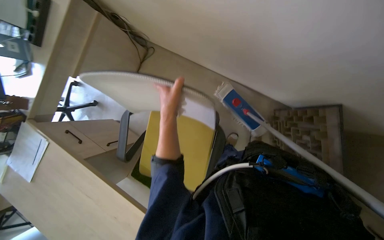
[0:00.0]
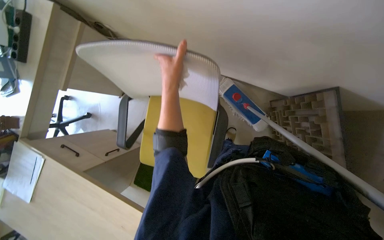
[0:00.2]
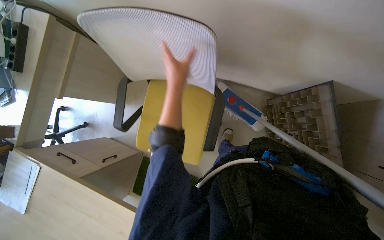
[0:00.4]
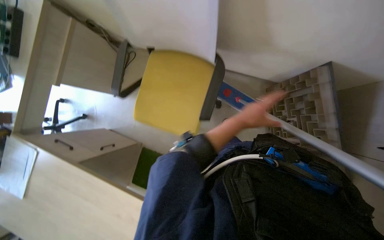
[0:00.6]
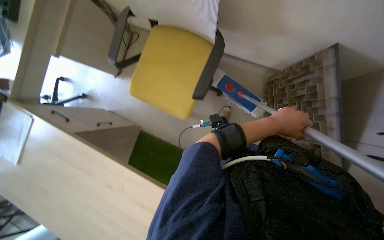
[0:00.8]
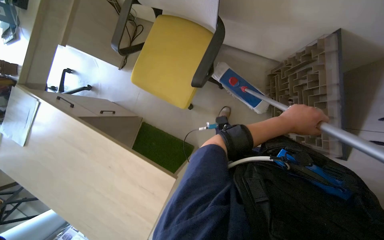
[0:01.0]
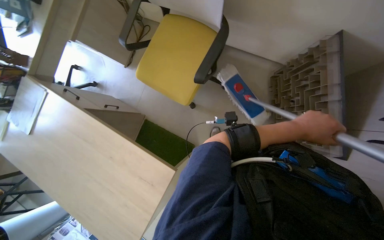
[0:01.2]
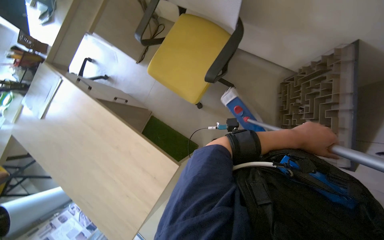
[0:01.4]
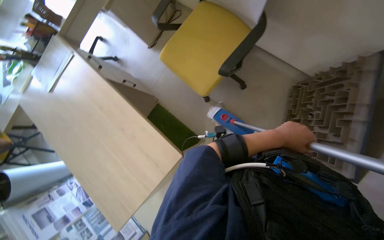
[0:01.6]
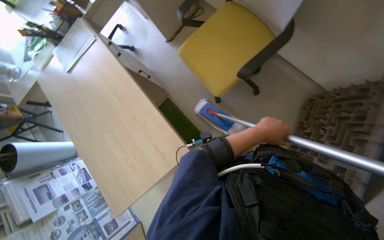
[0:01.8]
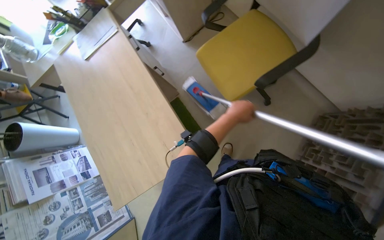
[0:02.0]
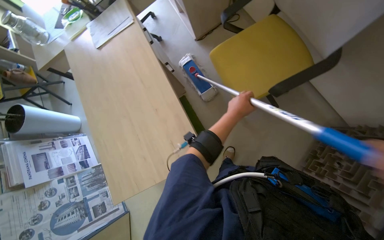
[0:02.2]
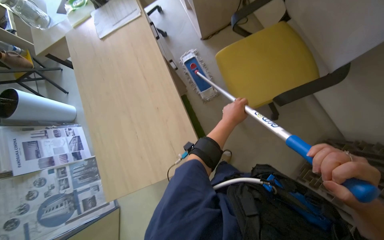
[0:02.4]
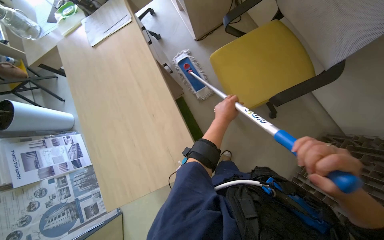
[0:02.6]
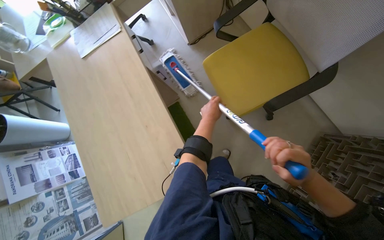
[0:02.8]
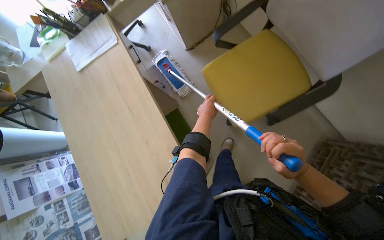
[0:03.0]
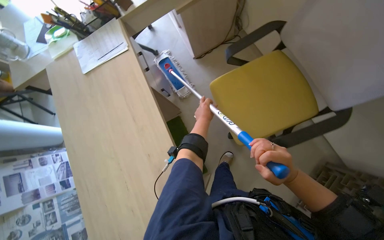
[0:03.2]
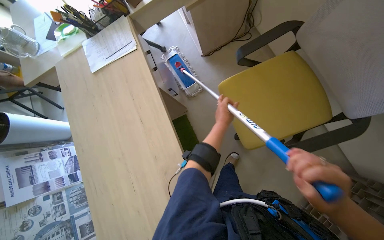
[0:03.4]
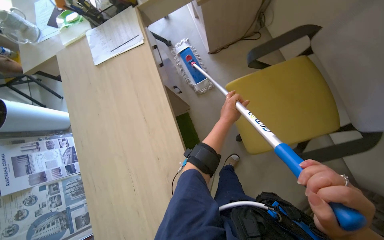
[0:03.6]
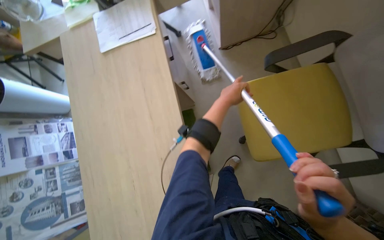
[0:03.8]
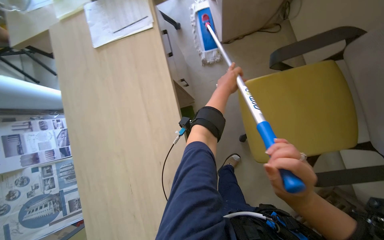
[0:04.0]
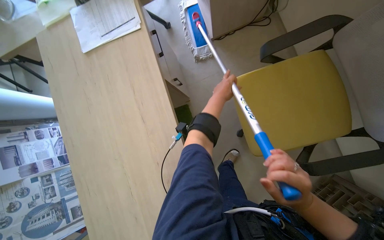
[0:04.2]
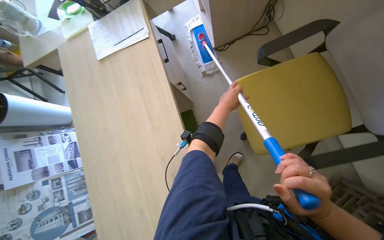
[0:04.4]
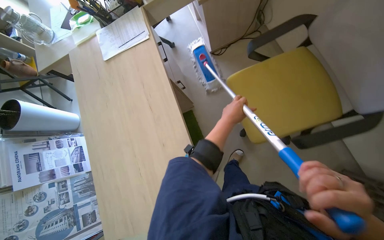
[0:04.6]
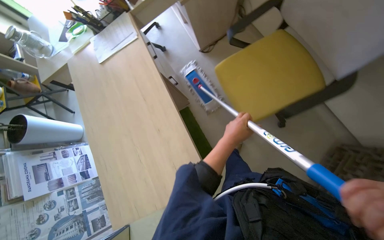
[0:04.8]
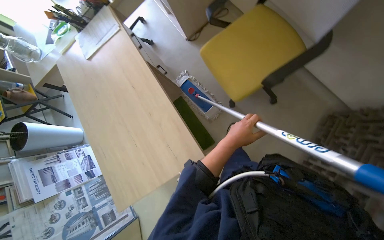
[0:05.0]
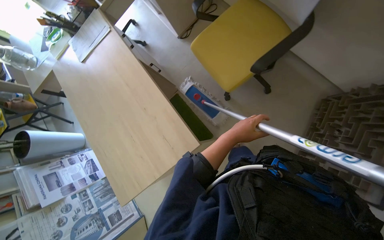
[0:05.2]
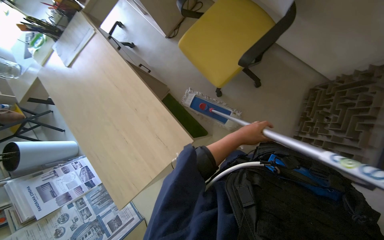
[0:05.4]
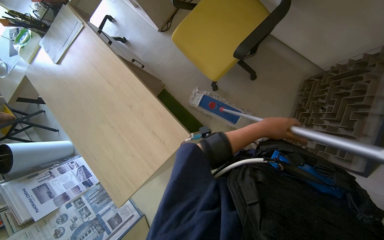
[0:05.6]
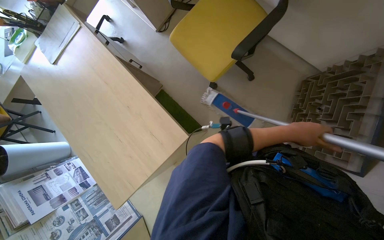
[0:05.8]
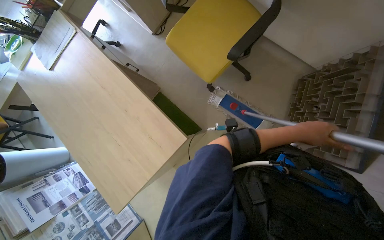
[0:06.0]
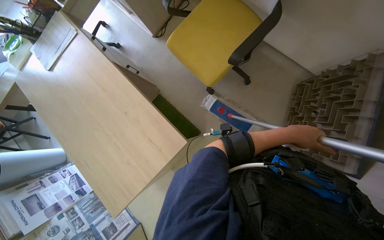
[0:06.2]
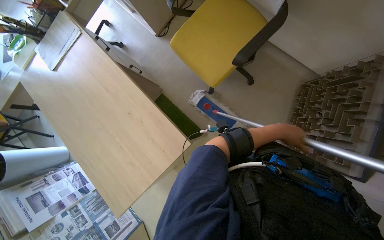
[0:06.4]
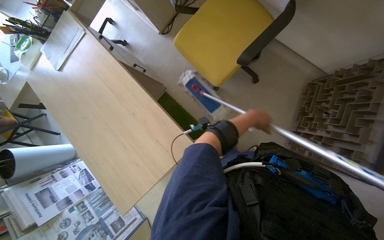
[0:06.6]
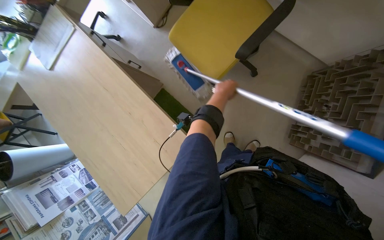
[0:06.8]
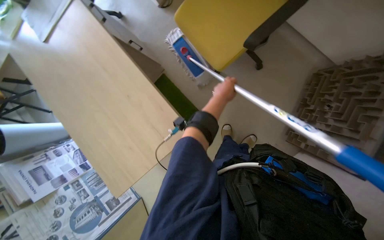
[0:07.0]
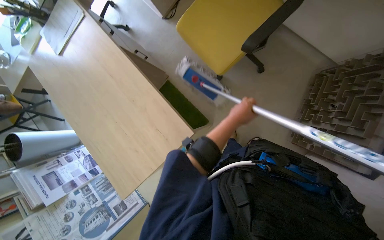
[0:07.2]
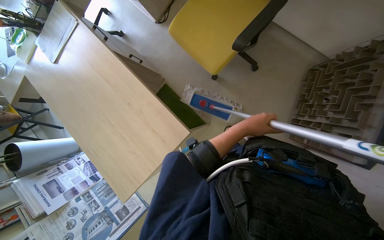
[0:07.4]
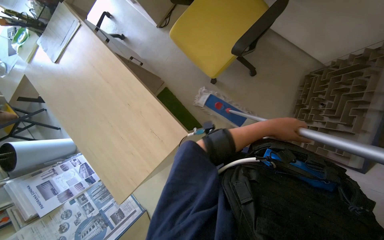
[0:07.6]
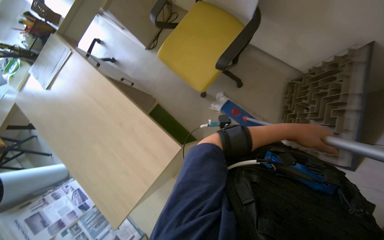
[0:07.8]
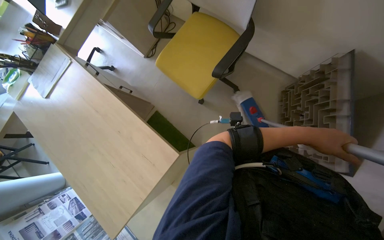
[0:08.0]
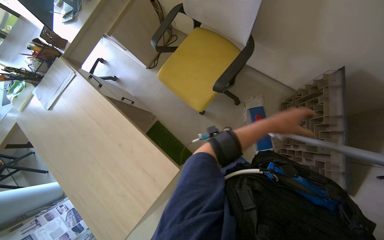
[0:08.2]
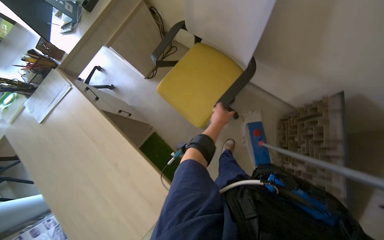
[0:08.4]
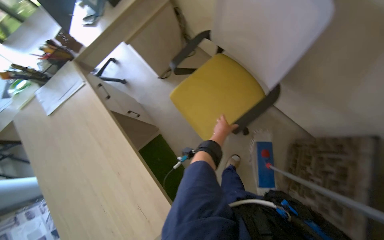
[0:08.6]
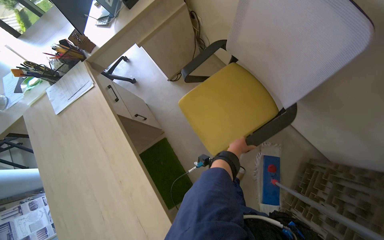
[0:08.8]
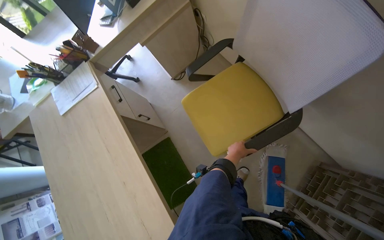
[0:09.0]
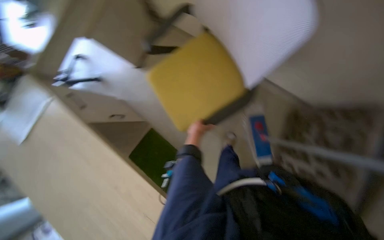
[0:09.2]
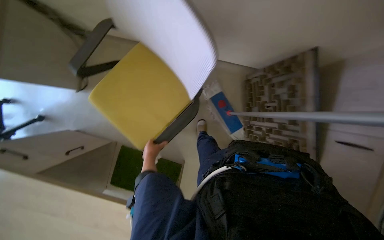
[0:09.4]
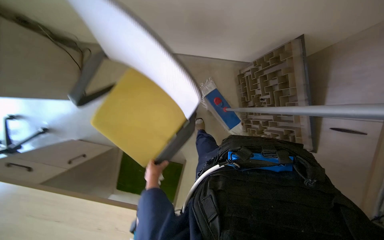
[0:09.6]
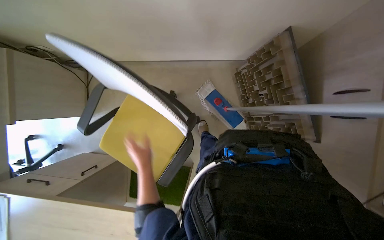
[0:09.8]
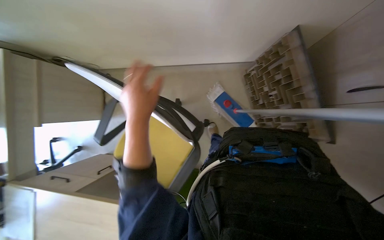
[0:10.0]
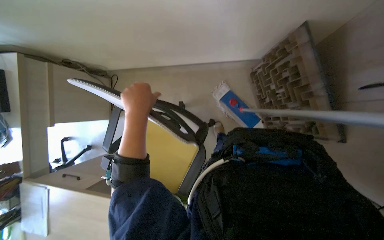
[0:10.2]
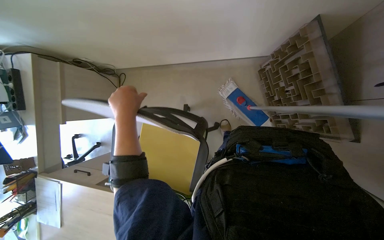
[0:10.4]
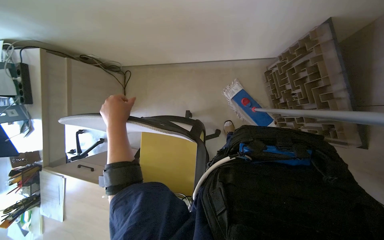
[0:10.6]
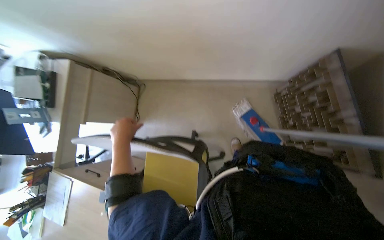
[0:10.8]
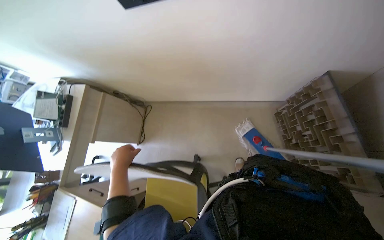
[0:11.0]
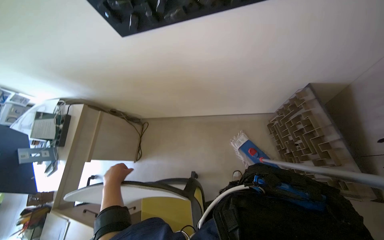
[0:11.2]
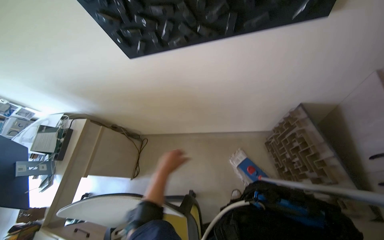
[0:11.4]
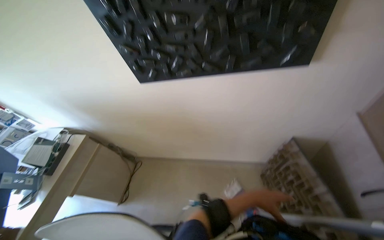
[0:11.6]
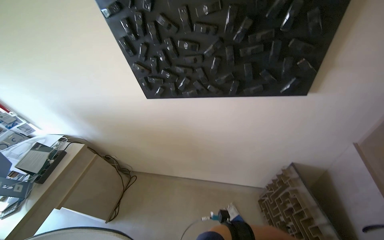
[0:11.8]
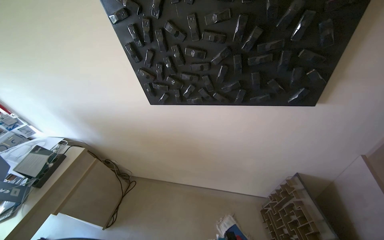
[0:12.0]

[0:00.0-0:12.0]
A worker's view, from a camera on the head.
Job: mopping floor.
The whole recording: Mopping office floor. The worker mops the office floor, moving a chair to clean underneath.
0:00.0 to 0:01.6: The left hand is displaced to the right and down the picture by roughly 30 cm.
0:01.6 to 0:03.0: The left hand travels to the left and farther from the camera by about 35 cm.
0:04.4 to 0:06.0: The head travels approximately 40 cm. The scene turns roughly 25 degrees counterclockwise in the picture.
0:06.0 to 0:07.6: The left hand travels to the left and back again, some 25 cm each way.
0:07.6 to 0:09.0: The left hand goes approximately 25 cm farther from the camera, and goes to the right and returns, some 20 cm each way.
0:09.0 to 0:10.4: The scene turns roughly 50 degrees counterclockwise in the picture.
0:10.4 to 0:12.0: The view tips upward by roughly 45 degrees.

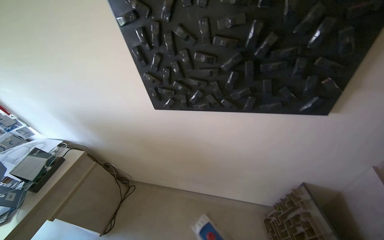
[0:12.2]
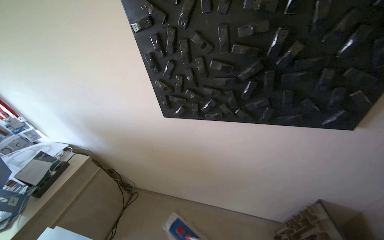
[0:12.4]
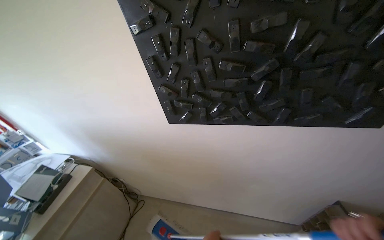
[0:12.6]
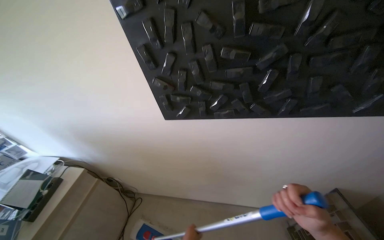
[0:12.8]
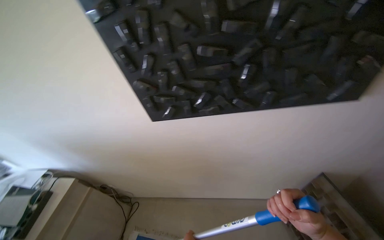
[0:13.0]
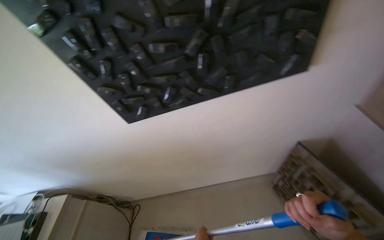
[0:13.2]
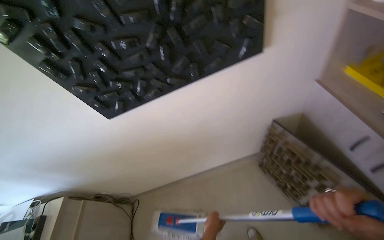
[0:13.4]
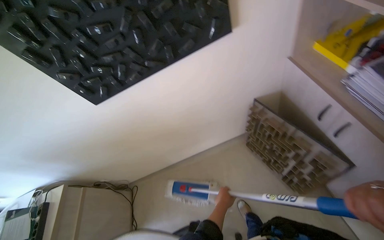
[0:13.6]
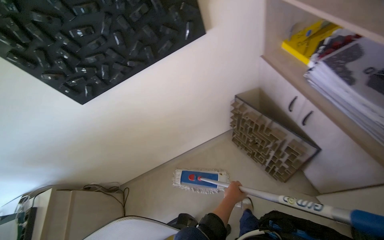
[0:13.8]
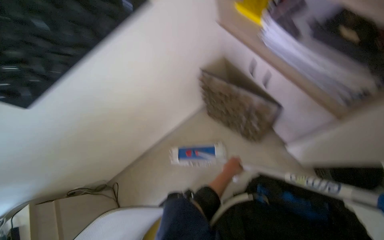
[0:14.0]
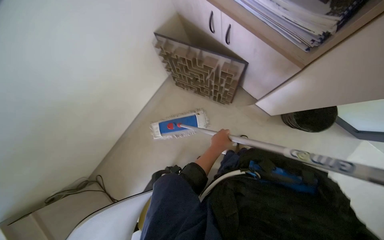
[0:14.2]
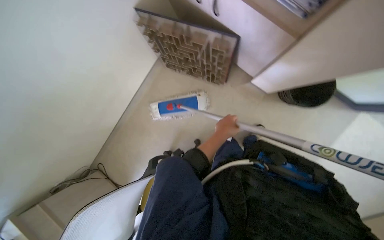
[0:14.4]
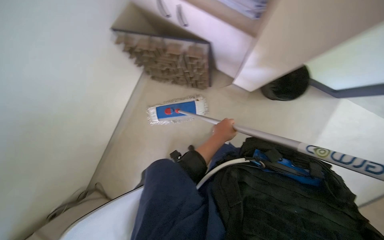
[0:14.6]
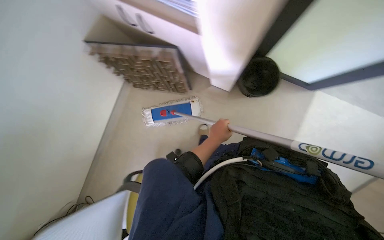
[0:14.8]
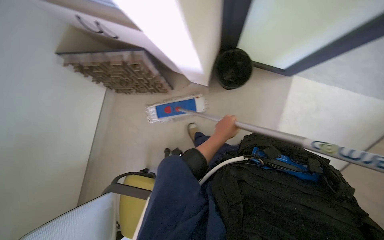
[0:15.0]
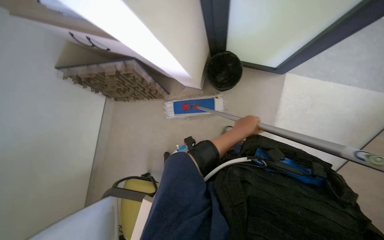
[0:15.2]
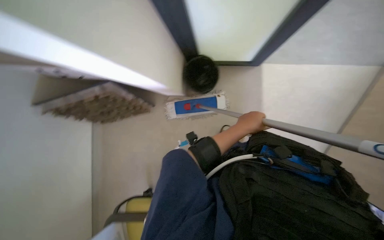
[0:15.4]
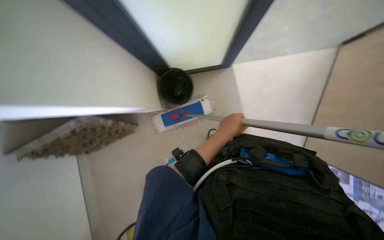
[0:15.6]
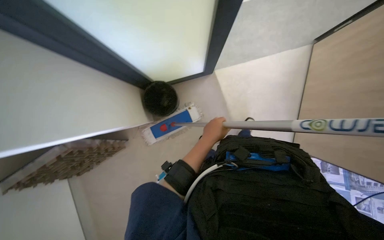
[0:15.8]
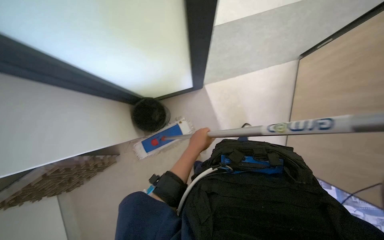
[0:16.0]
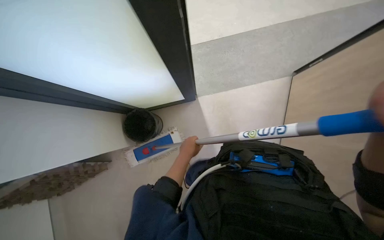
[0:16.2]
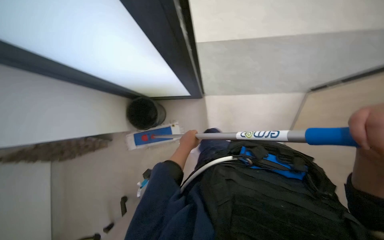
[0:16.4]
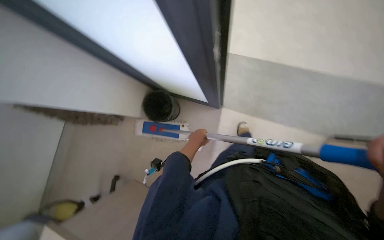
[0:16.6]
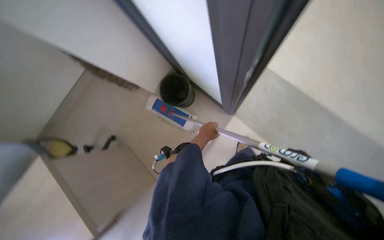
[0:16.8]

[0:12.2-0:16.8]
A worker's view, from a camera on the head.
Job: mopping floor.
The whole recording: Mopping office floor. The worker mops the office floor, moving a chair to clean underneath.
0:12.2 to 0:13.8: The head rotates some 35 degrees to the right.

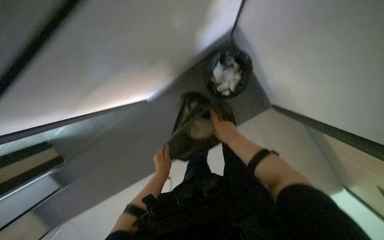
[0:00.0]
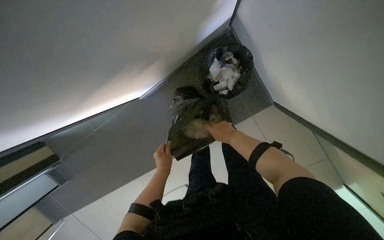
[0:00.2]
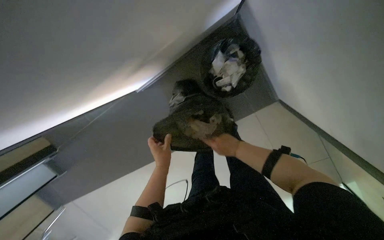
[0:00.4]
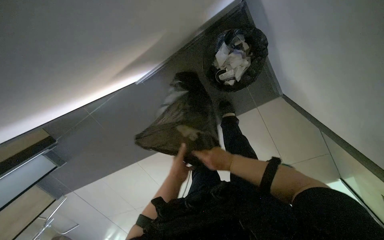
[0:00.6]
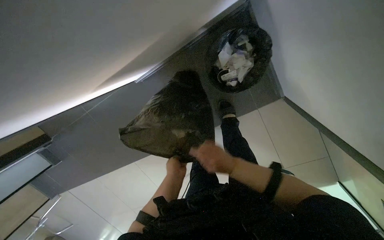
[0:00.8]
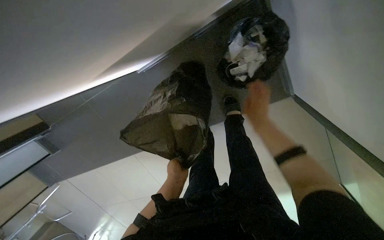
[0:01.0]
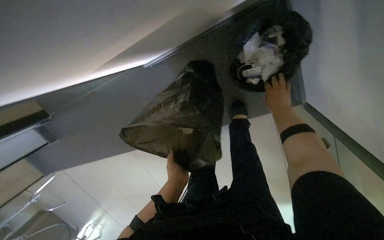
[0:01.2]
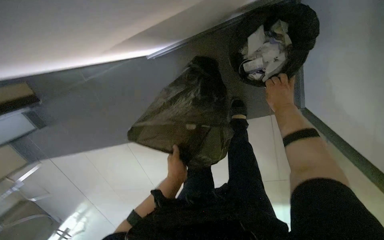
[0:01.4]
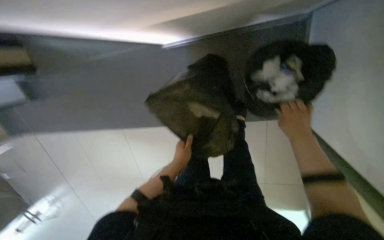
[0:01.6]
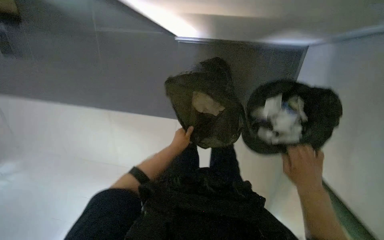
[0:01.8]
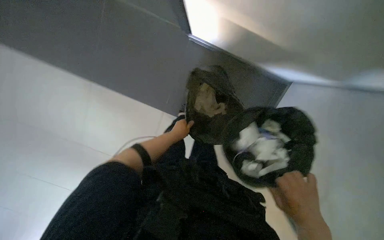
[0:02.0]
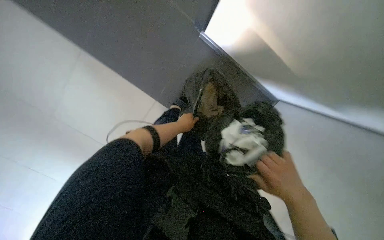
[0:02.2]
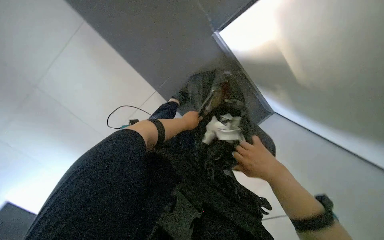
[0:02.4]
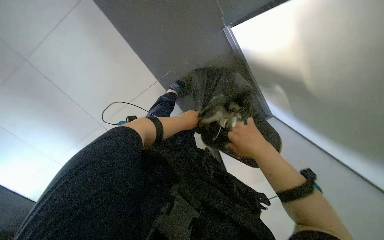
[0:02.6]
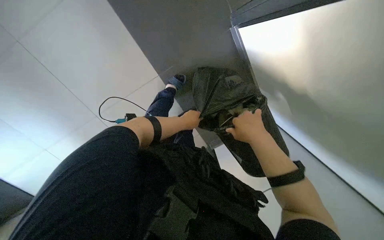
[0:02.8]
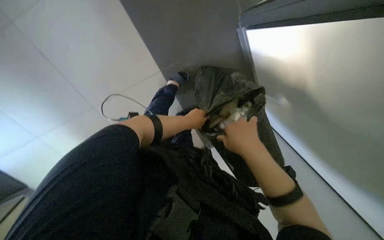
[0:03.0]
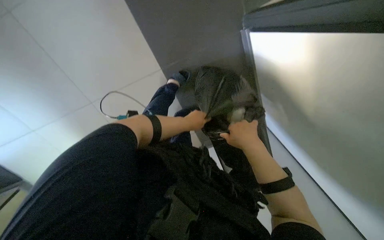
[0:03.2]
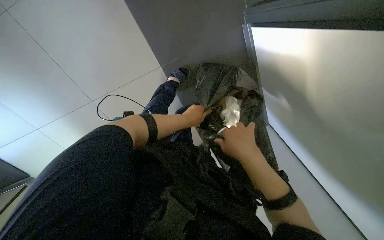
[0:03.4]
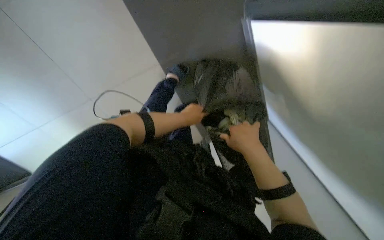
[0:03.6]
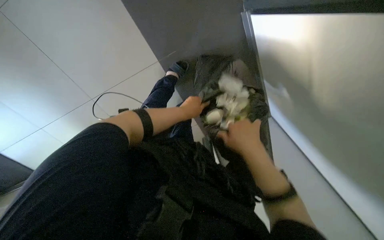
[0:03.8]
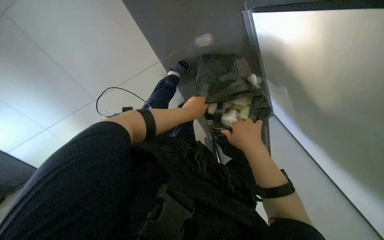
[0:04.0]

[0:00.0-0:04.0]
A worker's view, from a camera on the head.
Job: managing trash.
The whole recording: Changing trash bags in a lab. The worker removes a full trash bag from a bin in a lab and consolidates its contents into another bag.
0:00.0 to 0:01.4: The camera pitches downward, by about 20 degrees. The right hand moves up the picture and to the right, some 30 cm.
0:01.4 to 0:02.6: The right hand moves nearer to the camera and to the left, about 30 cm. Meanwhile the left hand shifts about 20 cm up the picture.
